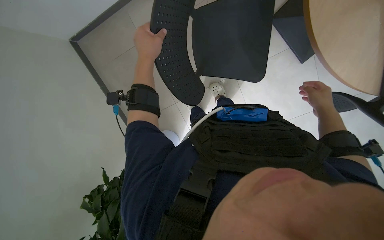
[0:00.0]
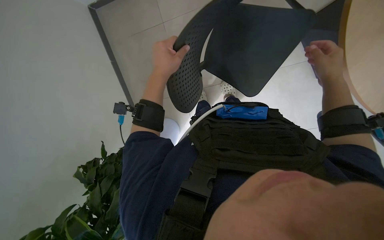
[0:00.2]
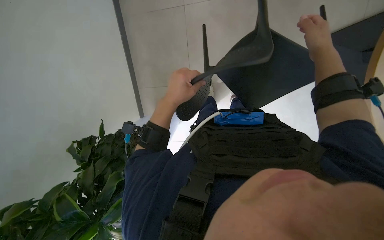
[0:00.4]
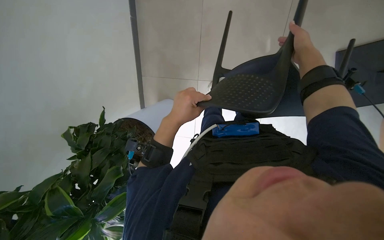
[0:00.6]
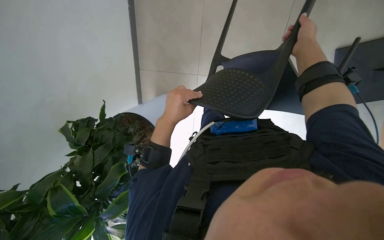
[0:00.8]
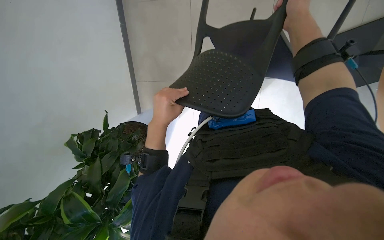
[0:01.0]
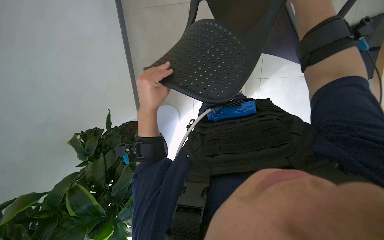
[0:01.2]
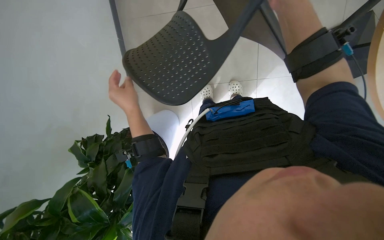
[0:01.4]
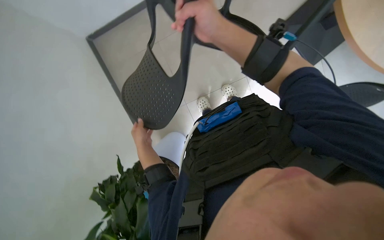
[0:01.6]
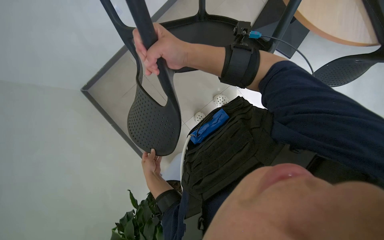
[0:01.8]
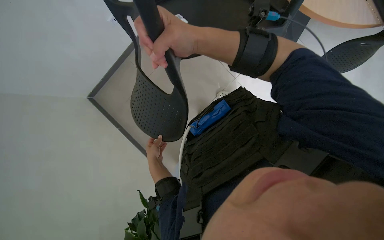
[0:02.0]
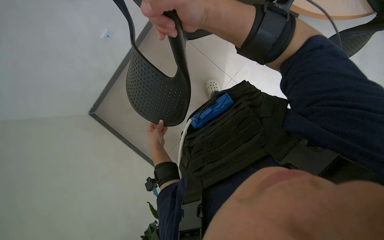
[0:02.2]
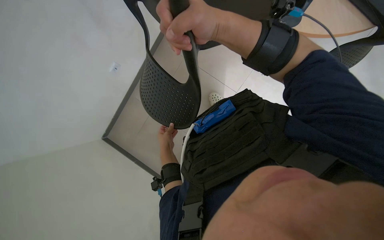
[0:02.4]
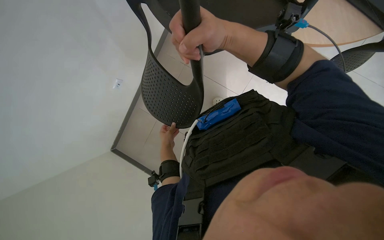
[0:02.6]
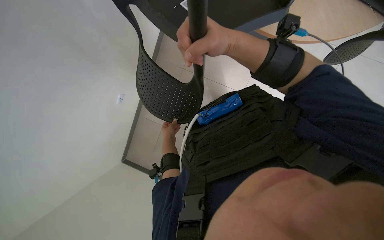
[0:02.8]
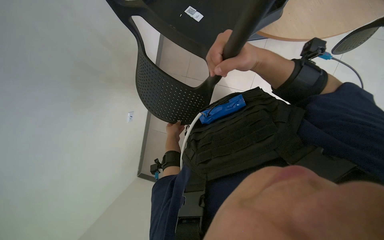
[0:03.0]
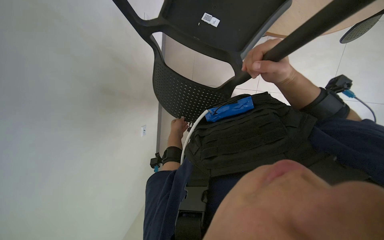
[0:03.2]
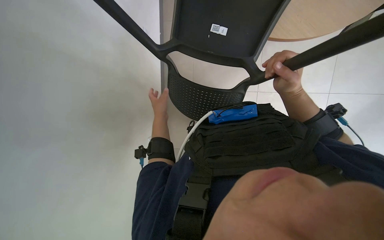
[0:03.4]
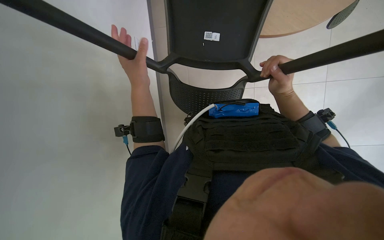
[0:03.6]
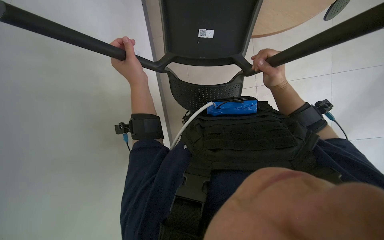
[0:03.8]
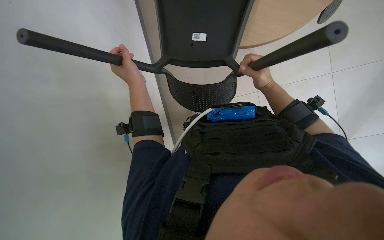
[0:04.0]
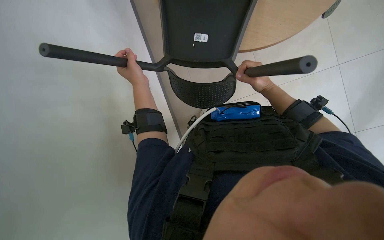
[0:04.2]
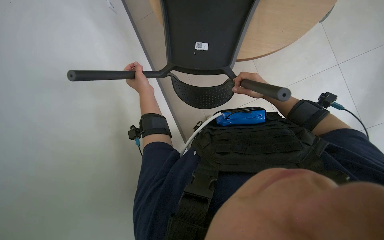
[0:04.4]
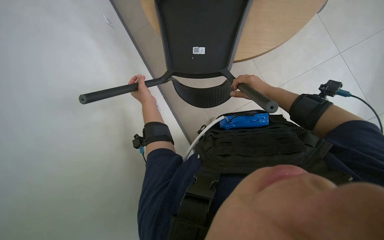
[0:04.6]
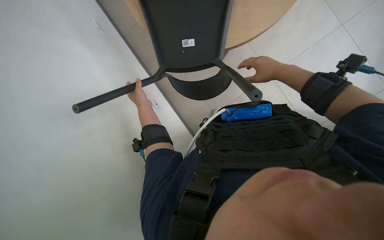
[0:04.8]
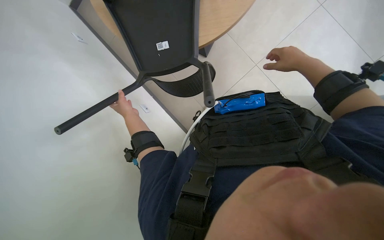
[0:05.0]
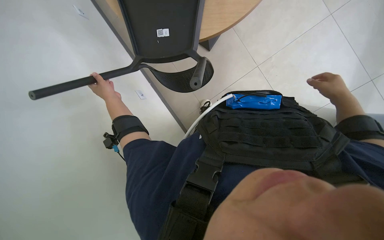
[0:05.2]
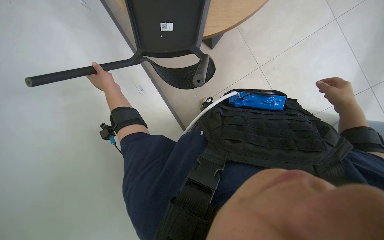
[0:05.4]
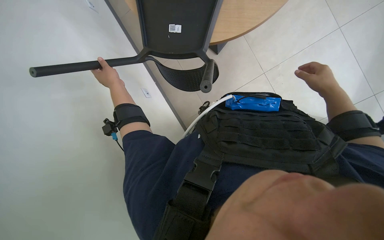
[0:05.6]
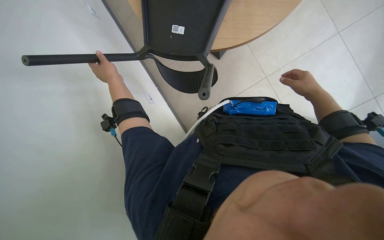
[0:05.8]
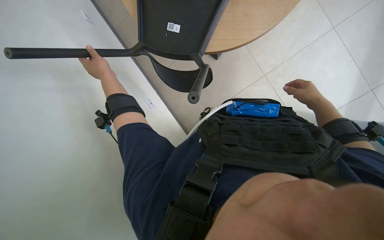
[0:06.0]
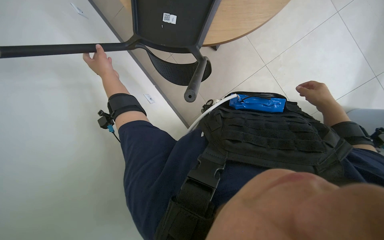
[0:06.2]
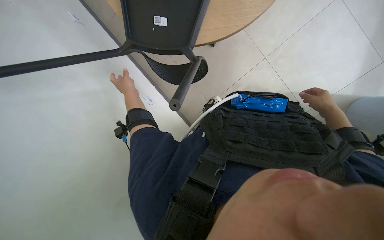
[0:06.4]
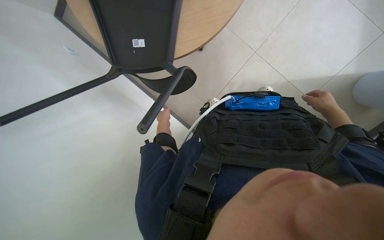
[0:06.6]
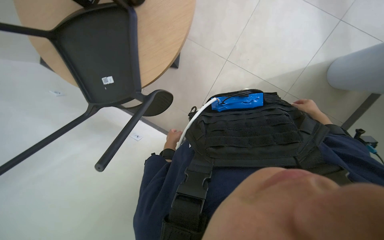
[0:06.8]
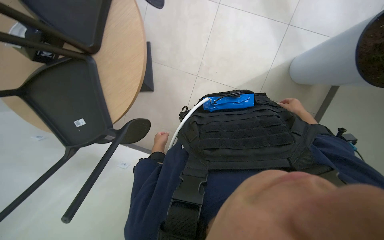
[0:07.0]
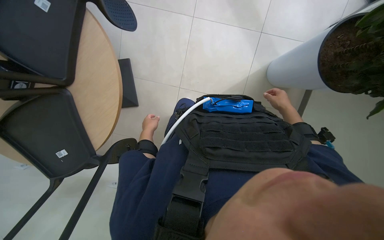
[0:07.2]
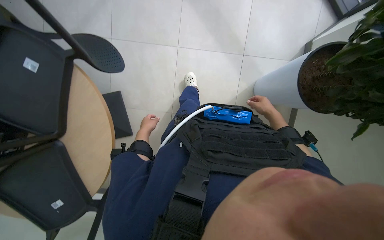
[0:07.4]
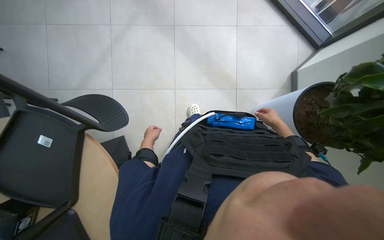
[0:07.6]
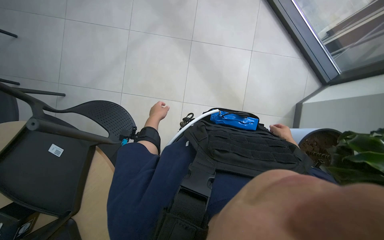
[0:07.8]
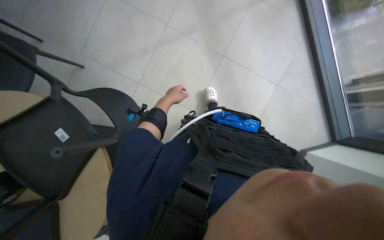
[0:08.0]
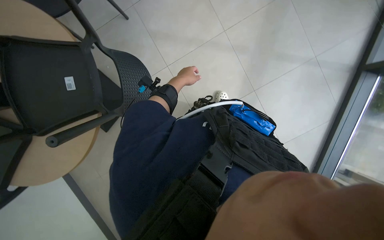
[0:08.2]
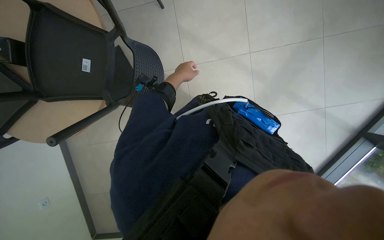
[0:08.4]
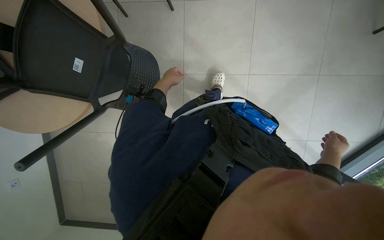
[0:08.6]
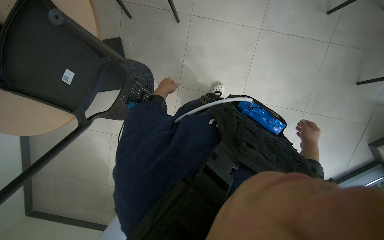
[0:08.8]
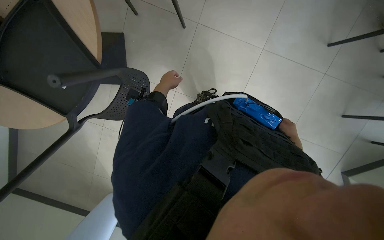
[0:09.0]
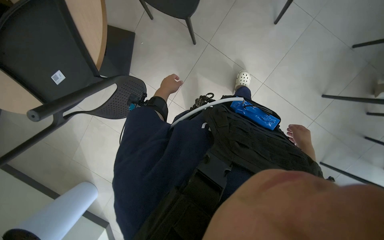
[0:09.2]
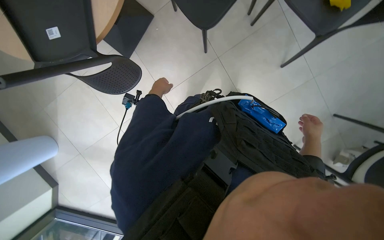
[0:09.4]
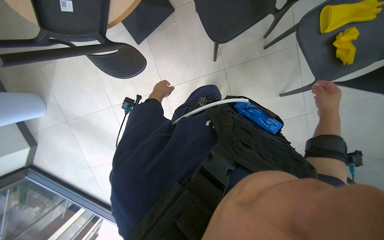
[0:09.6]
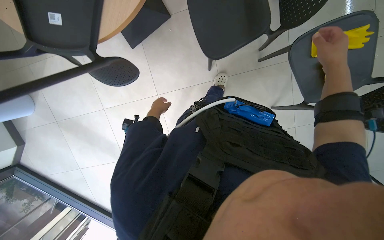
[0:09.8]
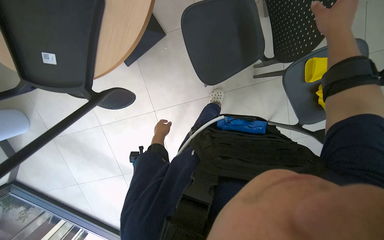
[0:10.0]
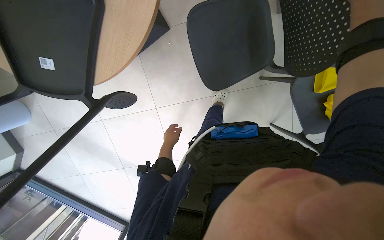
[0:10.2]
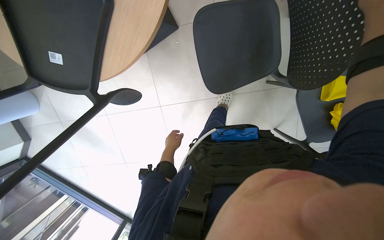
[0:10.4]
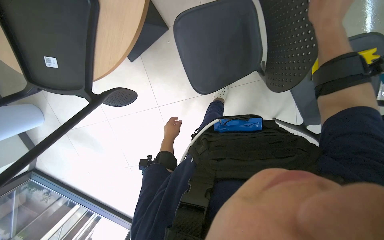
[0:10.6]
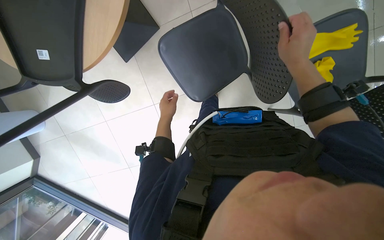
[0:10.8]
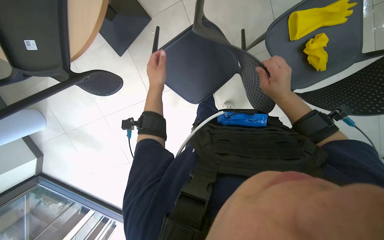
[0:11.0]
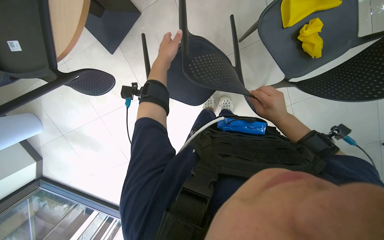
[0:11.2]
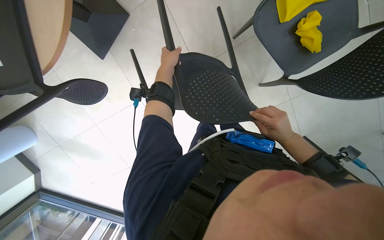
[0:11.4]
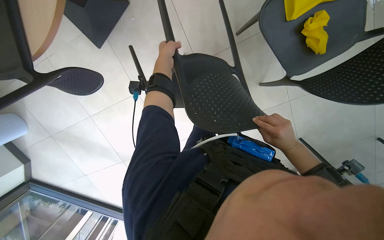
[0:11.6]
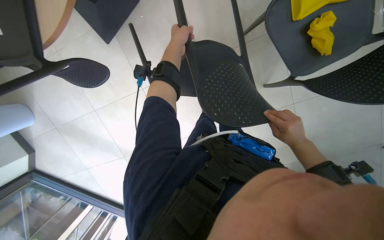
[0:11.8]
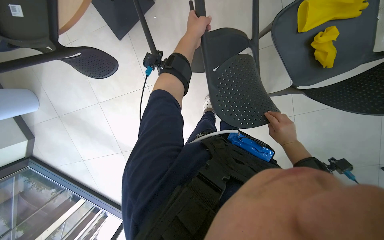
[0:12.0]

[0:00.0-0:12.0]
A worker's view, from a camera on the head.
Job: organizing items.
The whole recording: Lifting chairs onto tables. The worker lifts chairs and places them onto tables.
0:01.6 to 0:03.0: The view tilts about 10 degrees upward. The scene turns approximately 25 degrees counterclockwise in the picture.
0:04.4 to 0:06.0: The right hand goes some 20 cm to the right. Meanwhile the left hand shifts some 10 cm to the left.
0:06.0 to 0:07.6: The camera travels about 50 cm. The camera pitches upward, by some 20 degrees. Everything in view rotates about 60 degrees counterclockwise.
0:10.4 to 0:12.0: The left hand goes some 30 cm to the right, nearer to the camera and up the picture.

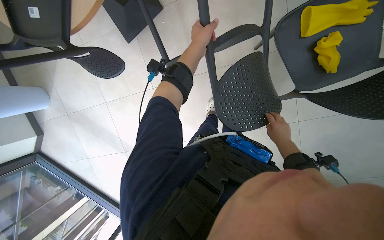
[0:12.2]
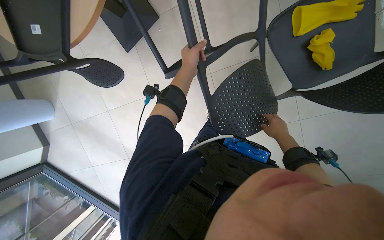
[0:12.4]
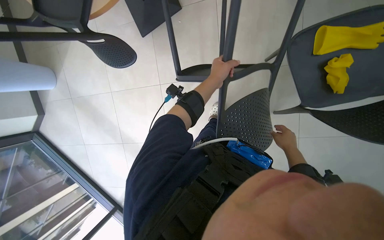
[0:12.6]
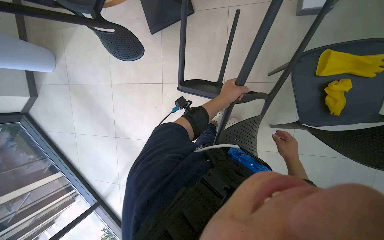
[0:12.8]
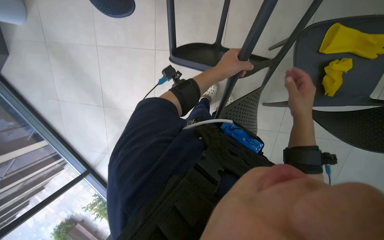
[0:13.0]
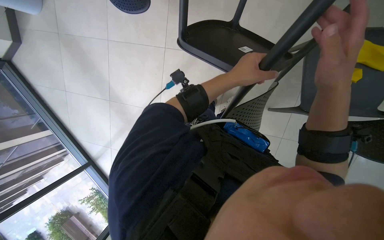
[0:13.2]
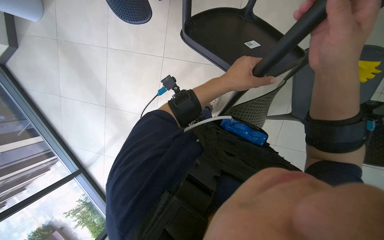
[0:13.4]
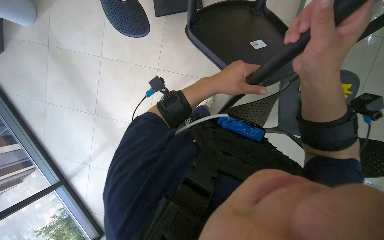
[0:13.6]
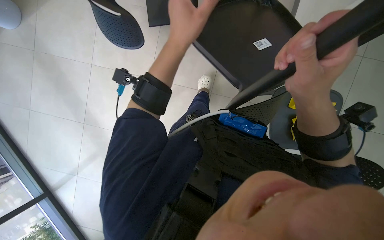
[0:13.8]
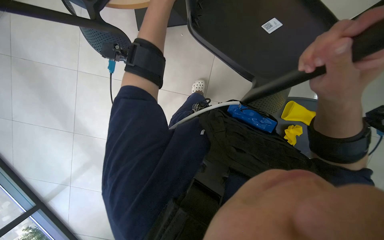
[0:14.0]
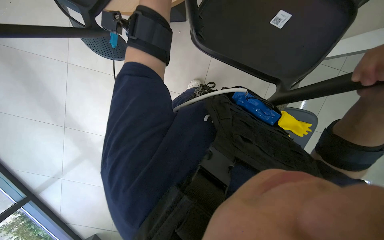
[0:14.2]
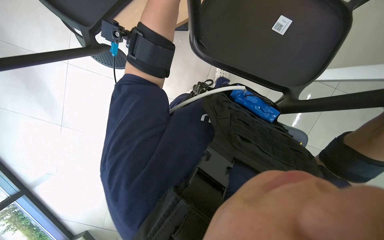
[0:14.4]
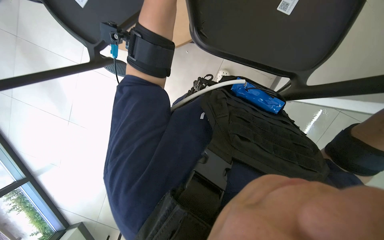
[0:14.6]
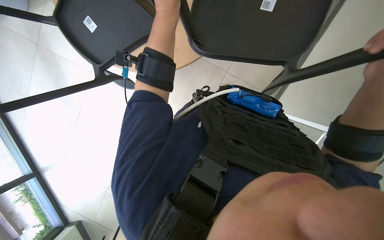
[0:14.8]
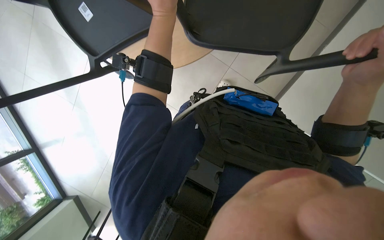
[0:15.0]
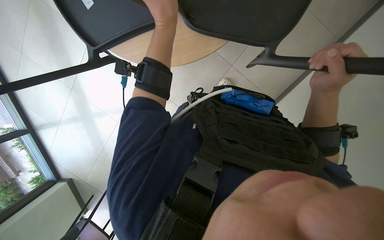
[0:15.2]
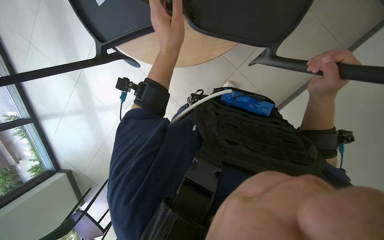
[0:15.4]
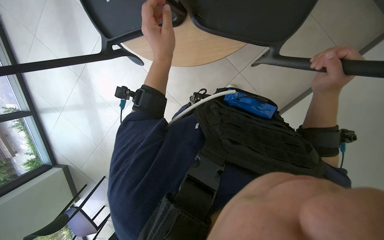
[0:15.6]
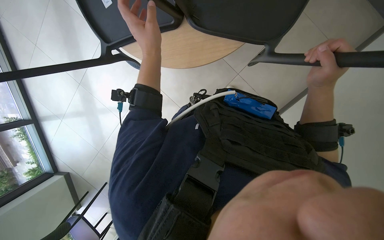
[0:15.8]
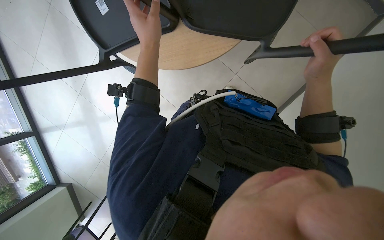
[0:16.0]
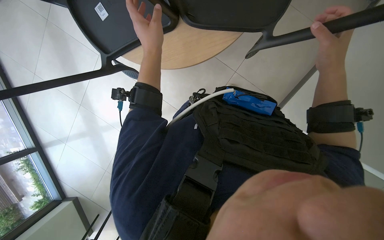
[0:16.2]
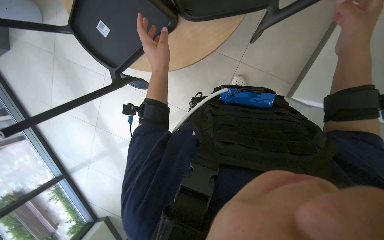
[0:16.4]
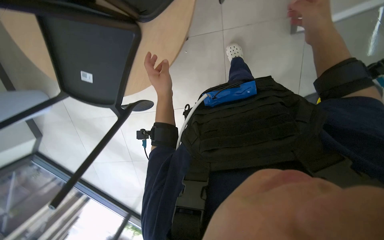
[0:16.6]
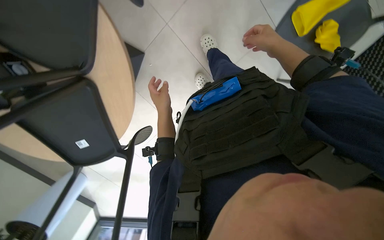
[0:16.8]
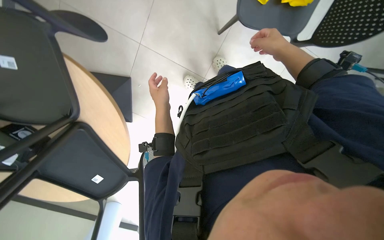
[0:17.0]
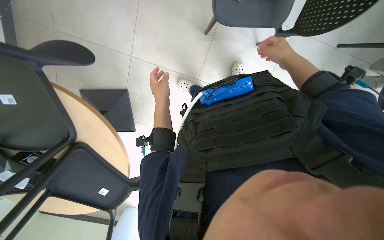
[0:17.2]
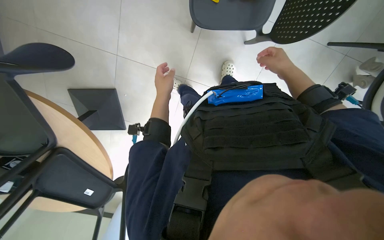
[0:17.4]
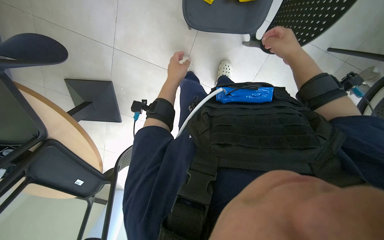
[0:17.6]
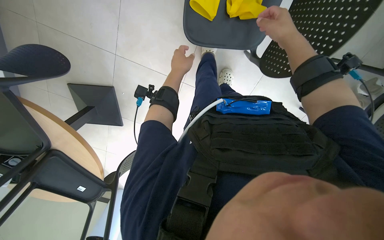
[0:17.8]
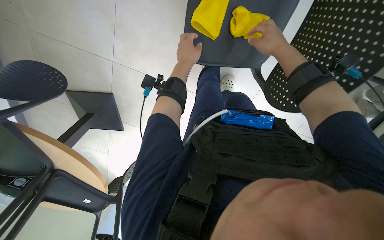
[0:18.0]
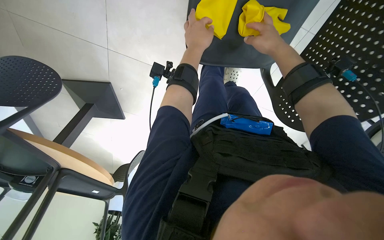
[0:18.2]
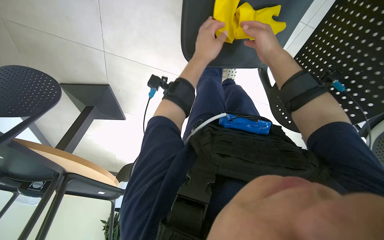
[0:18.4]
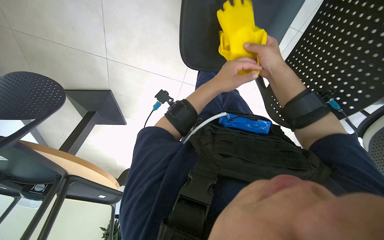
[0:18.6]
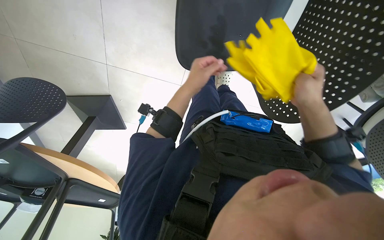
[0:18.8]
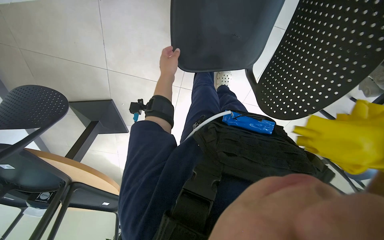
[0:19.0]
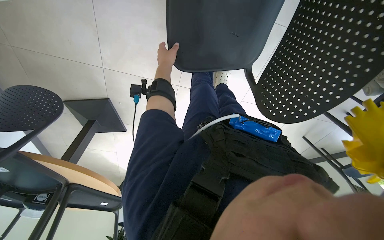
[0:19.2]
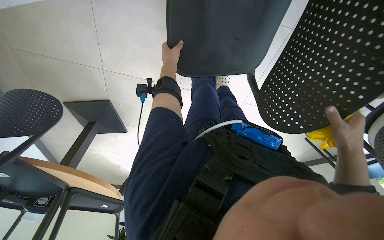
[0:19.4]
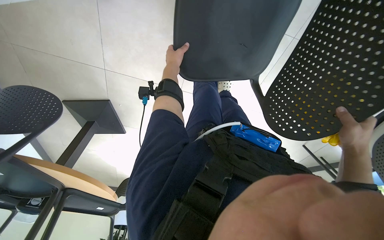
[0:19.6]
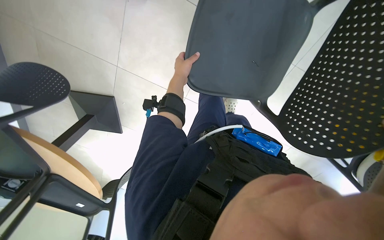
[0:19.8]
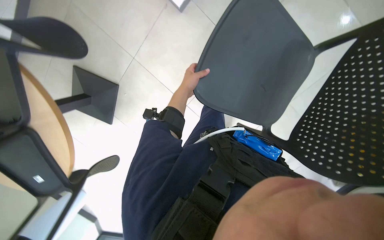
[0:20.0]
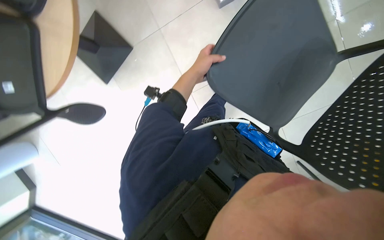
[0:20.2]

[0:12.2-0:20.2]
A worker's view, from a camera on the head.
Job: organizing items.
The whole recording: Lifting chairs onto tables. The worker lifts chairs and places them onto tables.
0:12.2 to 0:13.8: The right hand moves nearer to the camera and to the left, roughly 50 cm, while the left hand goes approximately 20 cm down the picture and nearer to the camera.
0:15.4 to 0:17.0: The view swings some 20 degrees to the left. The scene rotates counterclockwise by roughly 75 degrees.
